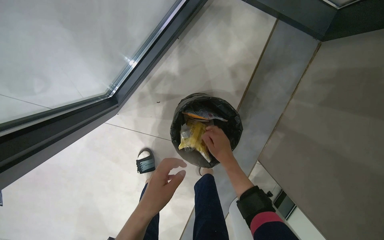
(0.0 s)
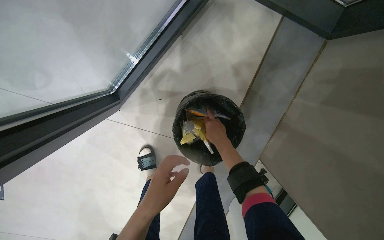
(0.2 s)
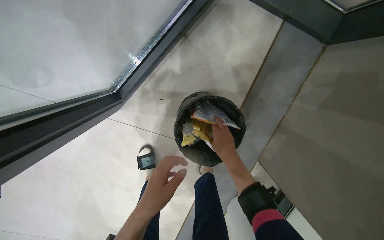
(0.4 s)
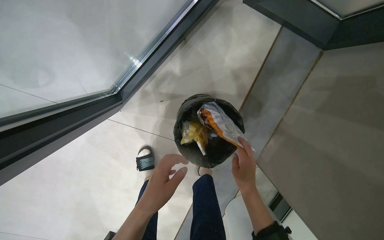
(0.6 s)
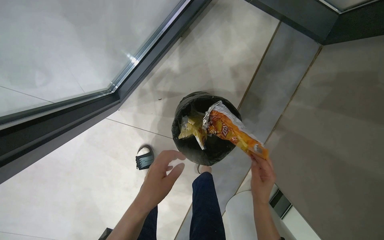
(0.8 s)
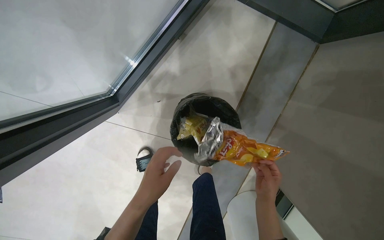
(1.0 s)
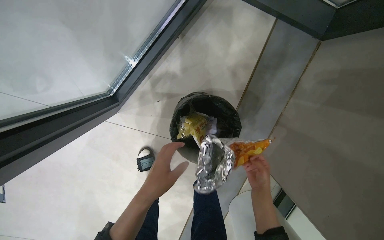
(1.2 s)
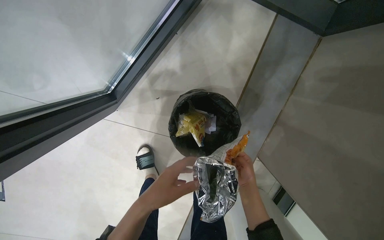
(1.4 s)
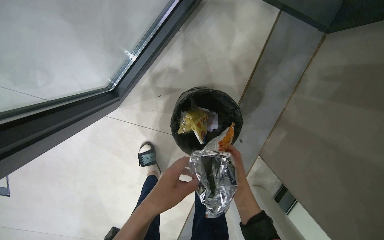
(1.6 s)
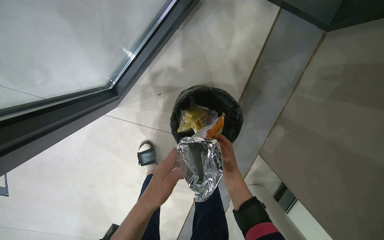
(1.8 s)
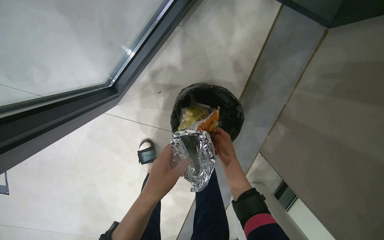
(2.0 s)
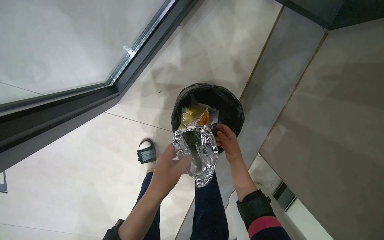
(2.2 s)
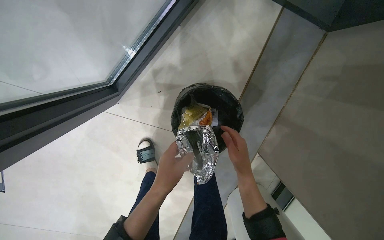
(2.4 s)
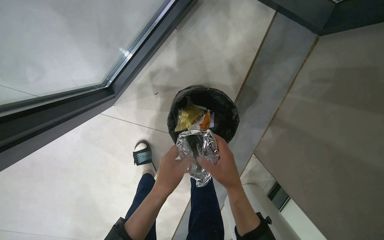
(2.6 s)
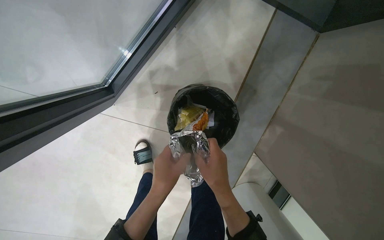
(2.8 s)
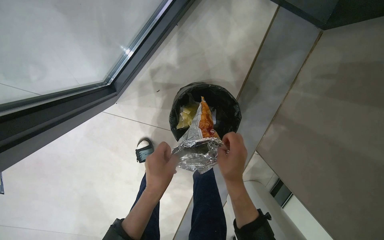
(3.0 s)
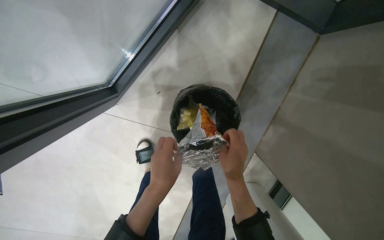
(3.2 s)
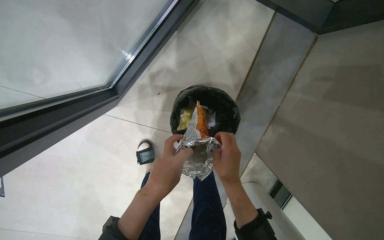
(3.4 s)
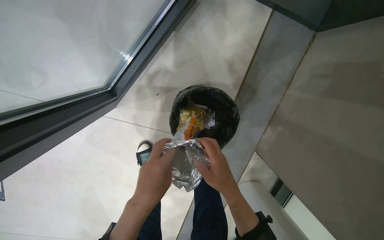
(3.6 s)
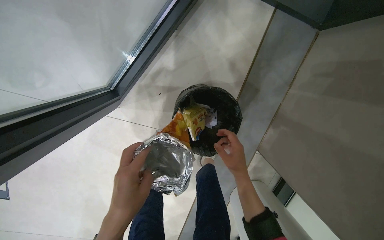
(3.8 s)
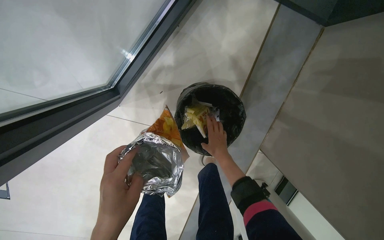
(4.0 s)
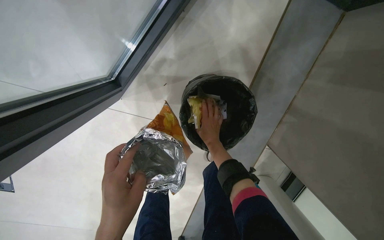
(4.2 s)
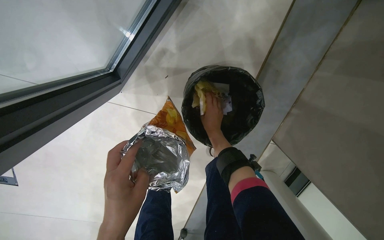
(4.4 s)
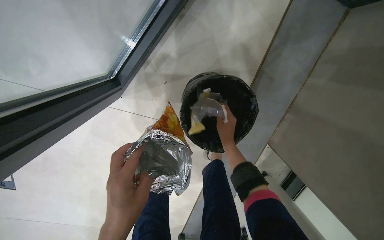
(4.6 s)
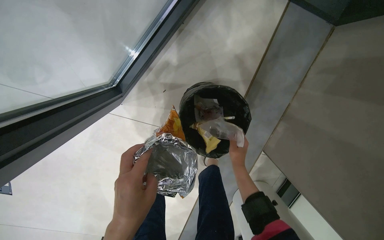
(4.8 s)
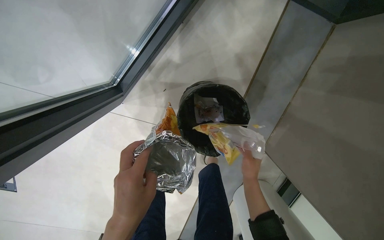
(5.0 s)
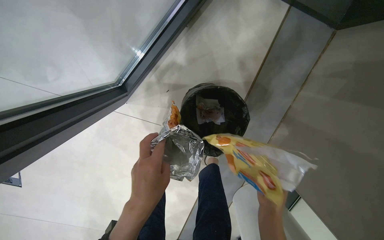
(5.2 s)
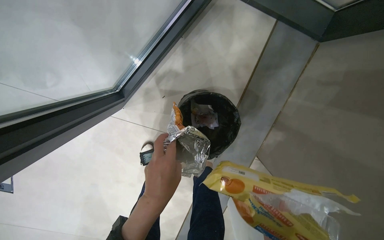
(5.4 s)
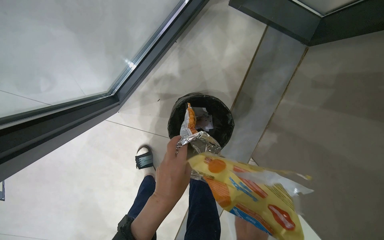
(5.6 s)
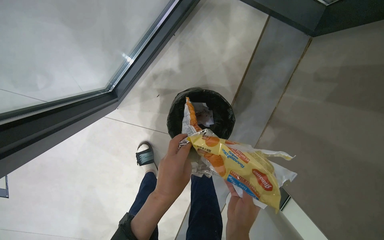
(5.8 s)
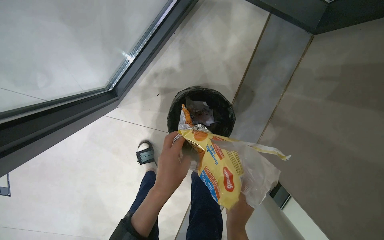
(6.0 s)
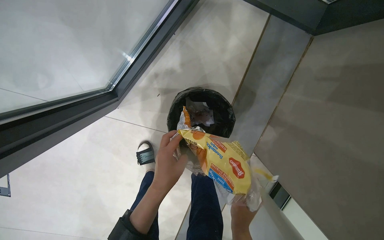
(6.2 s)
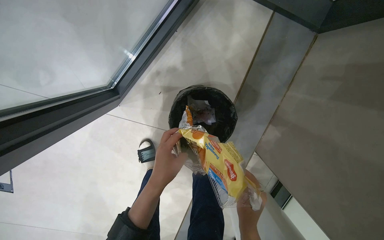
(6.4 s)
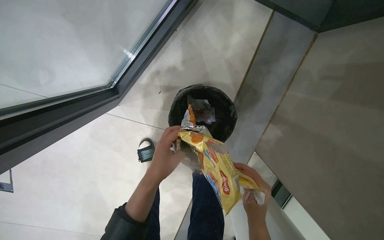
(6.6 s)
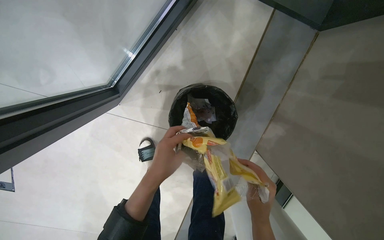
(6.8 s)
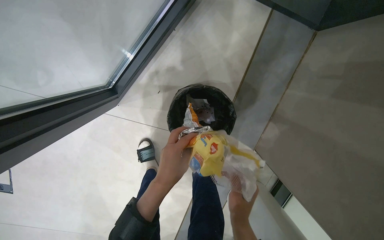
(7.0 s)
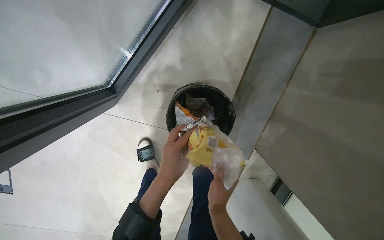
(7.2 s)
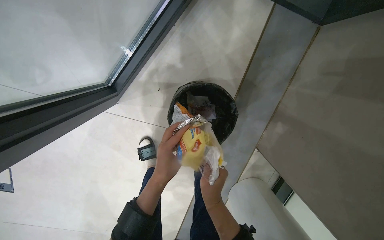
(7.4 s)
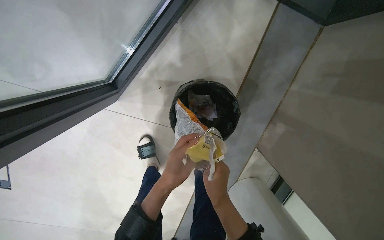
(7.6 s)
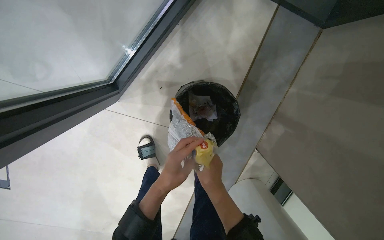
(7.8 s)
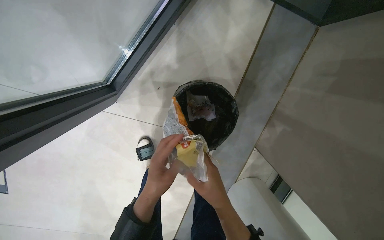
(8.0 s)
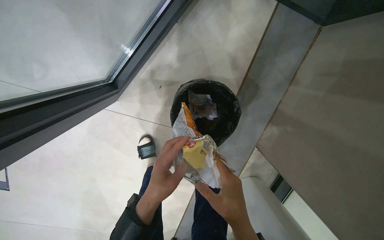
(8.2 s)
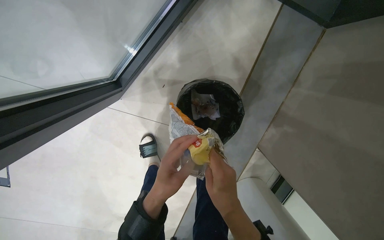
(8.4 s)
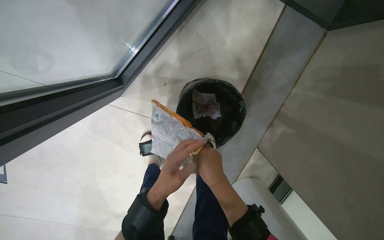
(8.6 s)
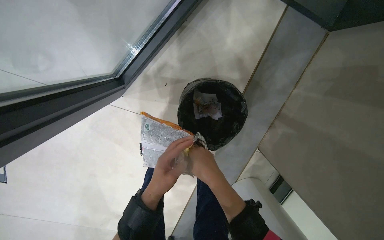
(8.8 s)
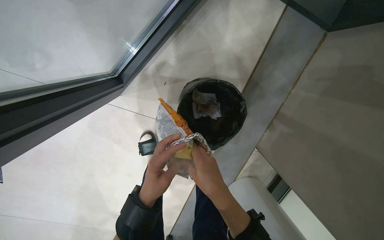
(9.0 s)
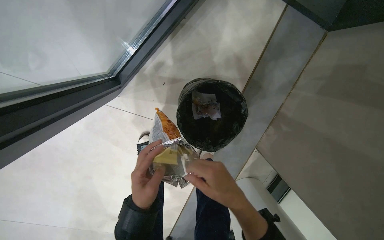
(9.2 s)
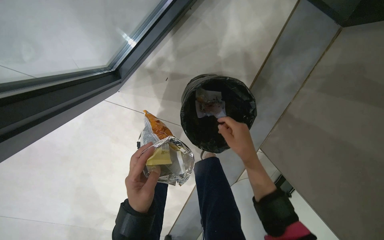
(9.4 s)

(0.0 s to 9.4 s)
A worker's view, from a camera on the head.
Job: managing trash.
The whole recording: Picking up trash from bin. The worker picks up various trash items from a bin.
1.6 s - 3.2 s: The right hand moves nearer to the camera, some 10 cm.
3.2 s - 4.8 s: The right hand heads farther from the camera, covering about 15 cm.
4.8 s - 6.2 s: The left hand heads to the right, covering roughly 10 cm.
6.2 s - 7.8 s: The right hand travels up the picture and to the left by approximately 15 cm.
7.8 s - 9.4 s: The right hand is displaced up the picture by about 10 cm. The left hand moves to the left, some 10 cm.

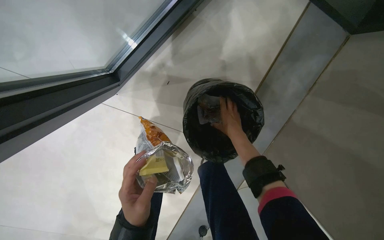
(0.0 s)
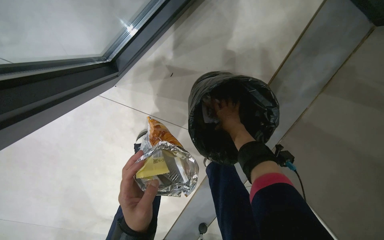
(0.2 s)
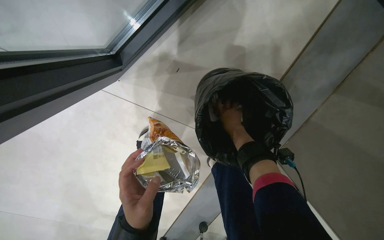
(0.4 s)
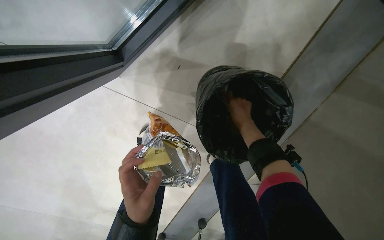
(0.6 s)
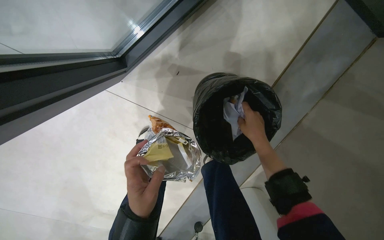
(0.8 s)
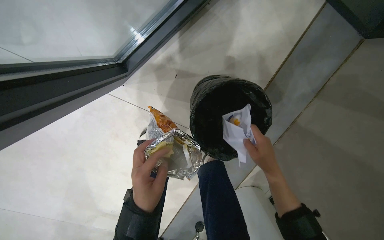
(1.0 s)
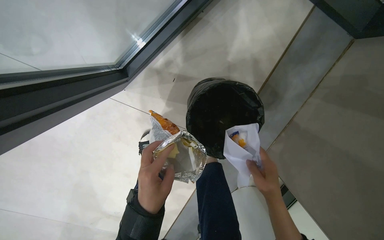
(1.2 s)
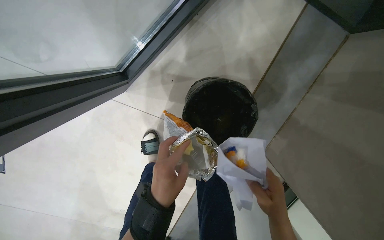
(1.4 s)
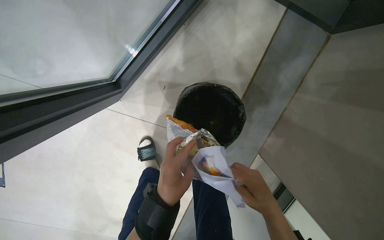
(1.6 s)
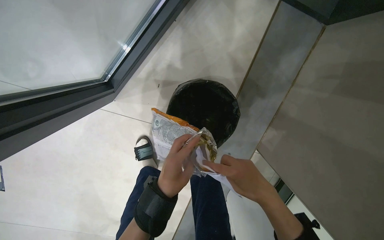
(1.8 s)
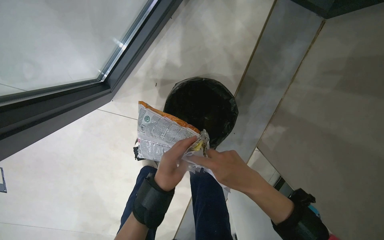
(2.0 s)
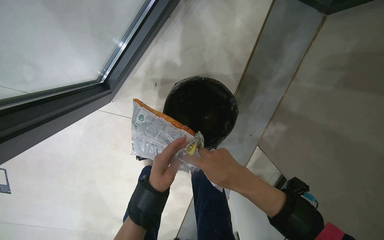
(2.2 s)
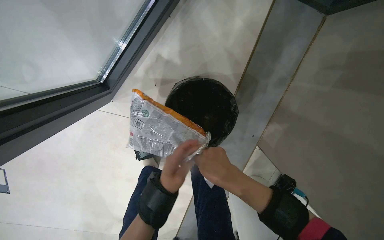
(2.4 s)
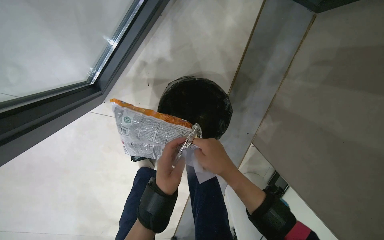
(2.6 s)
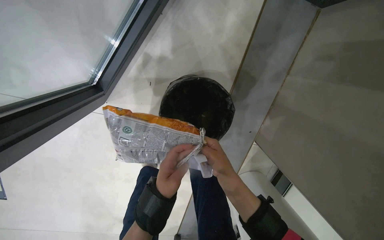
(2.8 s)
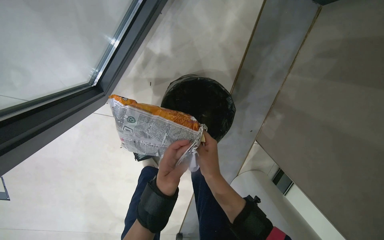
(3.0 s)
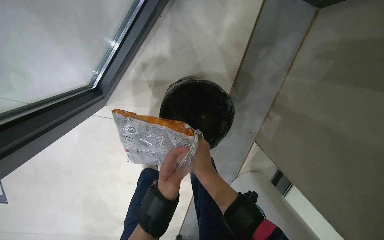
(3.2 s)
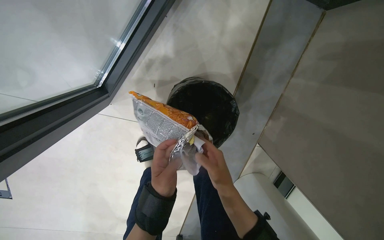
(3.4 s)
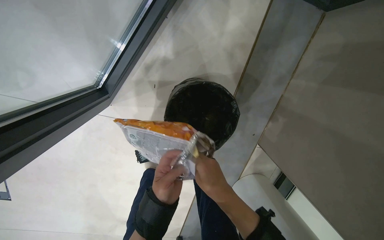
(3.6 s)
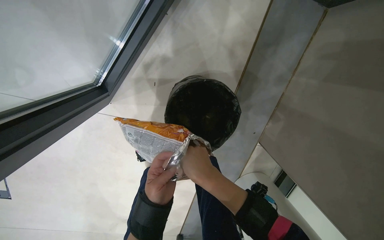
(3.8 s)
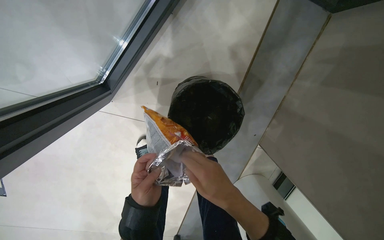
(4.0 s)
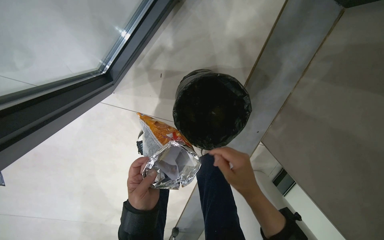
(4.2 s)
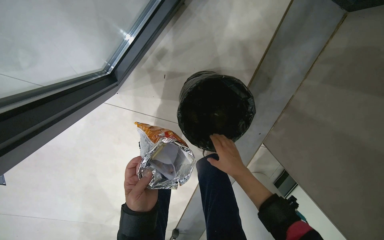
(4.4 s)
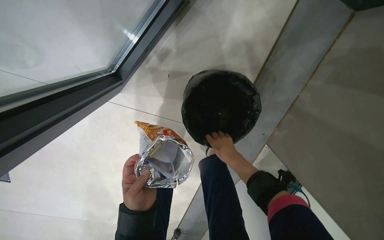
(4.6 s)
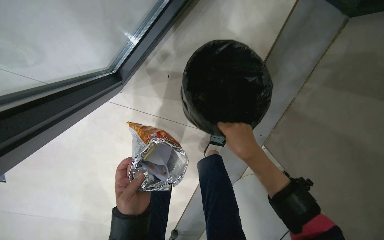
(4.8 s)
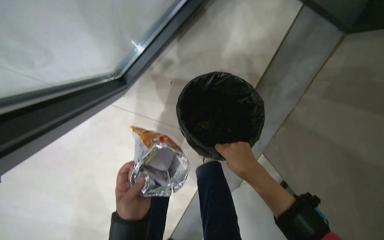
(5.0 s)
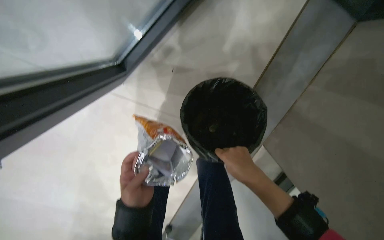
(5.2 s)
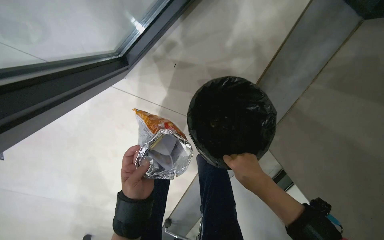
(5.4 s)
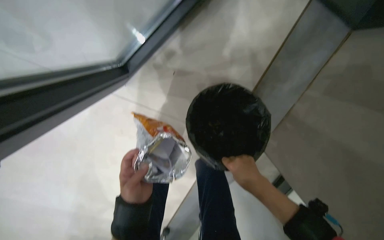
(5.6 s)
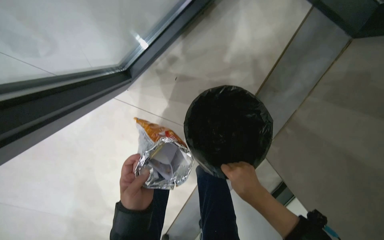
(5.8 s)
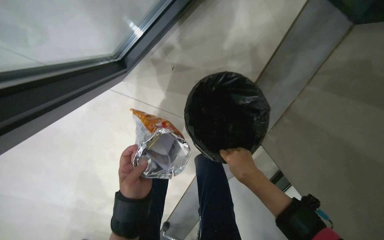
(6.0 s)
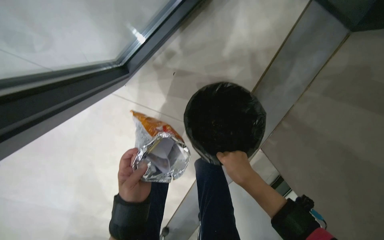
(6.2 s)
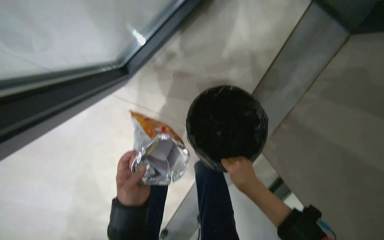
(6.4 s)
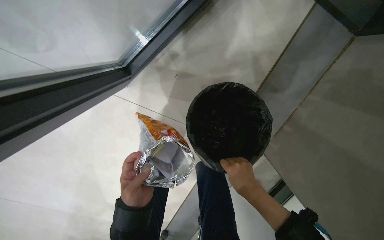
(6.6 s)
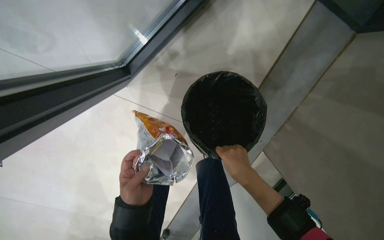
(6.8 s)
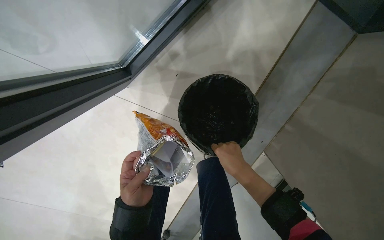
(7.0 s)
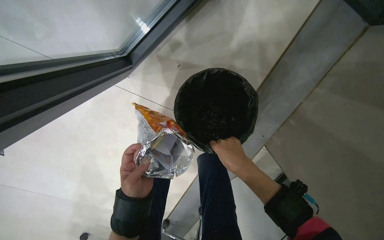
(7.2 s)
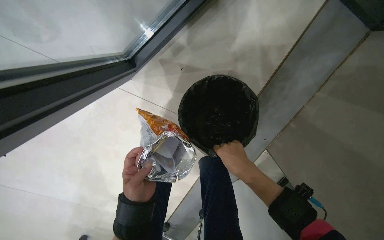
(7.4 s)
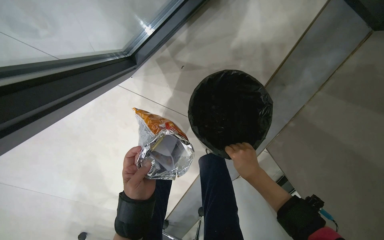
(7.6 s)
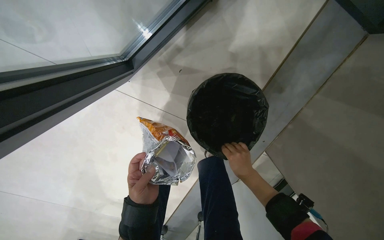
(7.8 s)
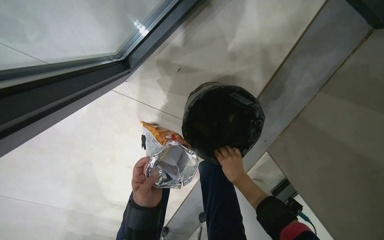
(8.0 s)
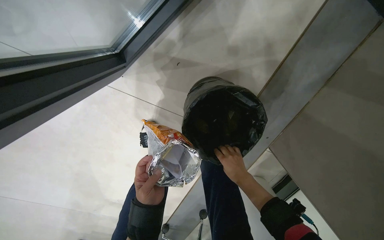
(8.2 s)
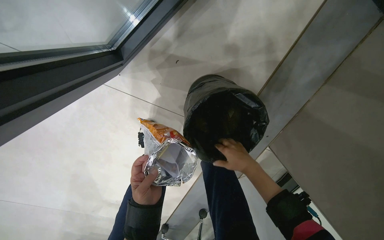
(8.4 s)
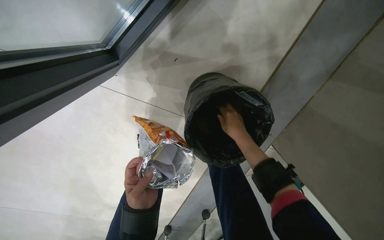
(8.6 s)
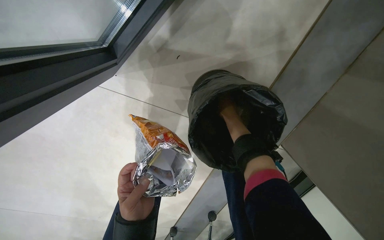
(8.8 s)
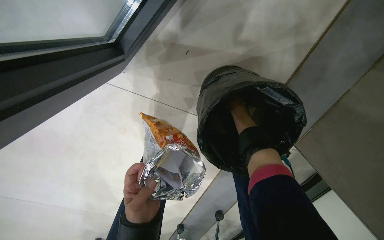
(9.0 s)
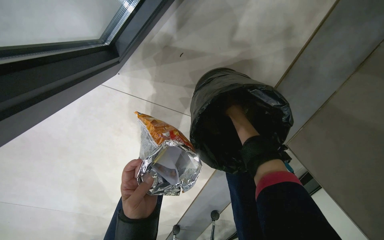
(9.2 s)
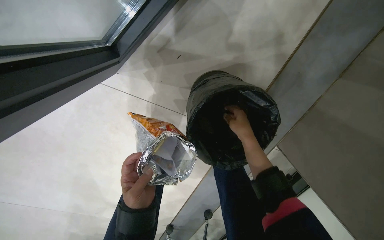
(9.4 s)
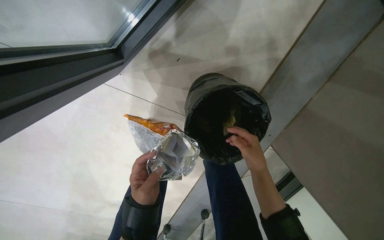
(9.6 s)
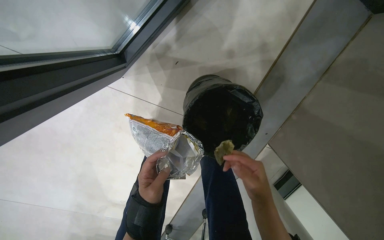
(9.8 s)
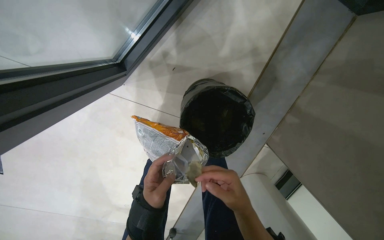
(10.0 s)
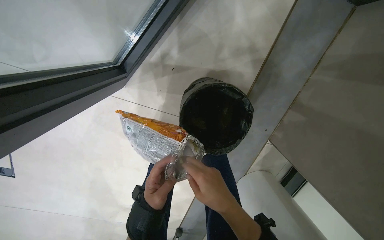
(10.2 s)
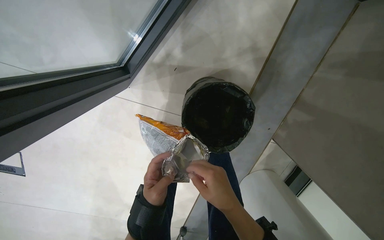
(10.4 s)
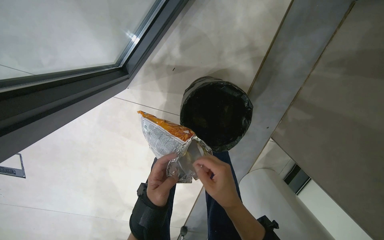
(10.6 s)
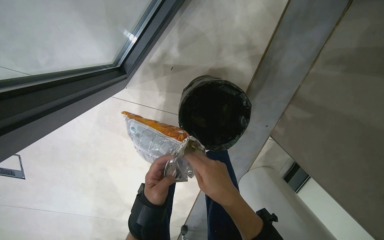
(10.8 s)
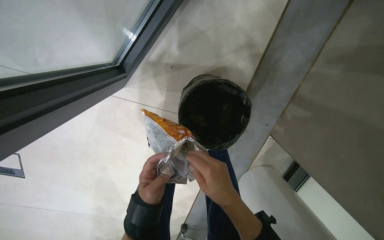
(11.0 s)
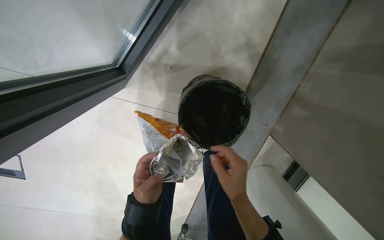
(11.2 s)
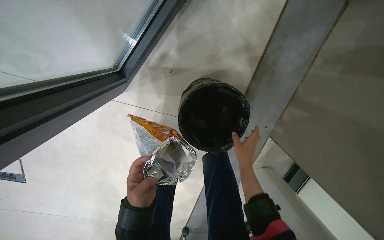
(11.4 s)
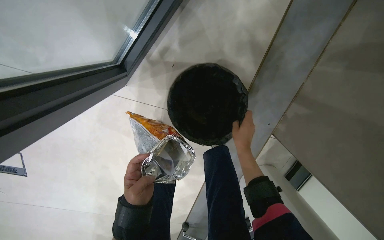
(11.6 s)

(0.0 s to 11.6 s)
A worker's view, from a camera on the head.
Job: managing trash.
The whole recording: Picking up trash from bin. The worker picks up various trash items from a bin.
0.0 s - 1.4 s: The right hand is displaced down the picture and nearer to the camera by about 30 cm, while the left hand shifts approximately 10 cm to the right.
2.8 s - 4.4 s: The right hand heads farther from the camera, covering about 10 cm. Meanwhile the left hand heads to the left, covering about 10 cm.
4.4 s - 5.8 s: The right hand moves nearer to the camera, about 10 cm.
5.8 s - 7.2 s: The hands make small movements and keep their place.
7.2 s - 8.8 s: The right hand goes approximately 35 cm farther from the camera and up the picture.
8.8 s - 10.2 s: The right hand moves nearer to the camera and down the picture, roughly 50 cm.
10.2 s - 11.6 s: The right hand goes about 20 cm up the picture, farther from the camera and to the right.
